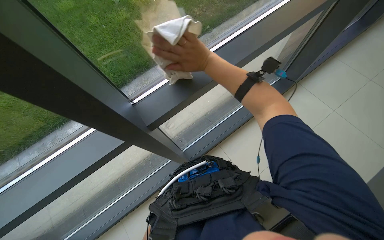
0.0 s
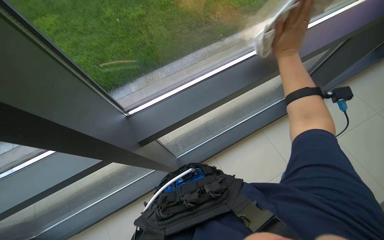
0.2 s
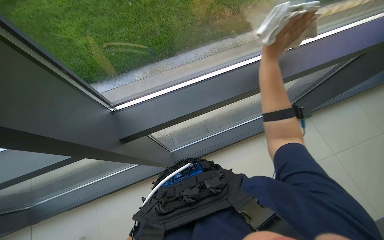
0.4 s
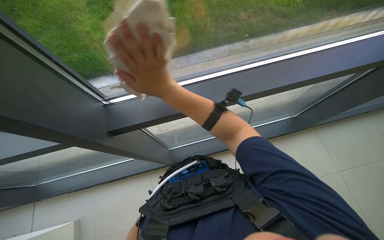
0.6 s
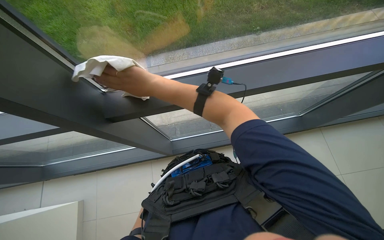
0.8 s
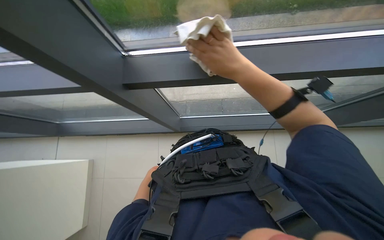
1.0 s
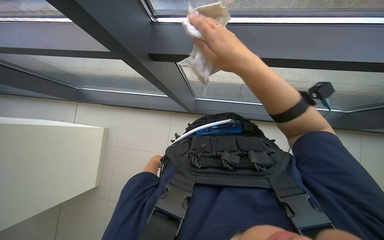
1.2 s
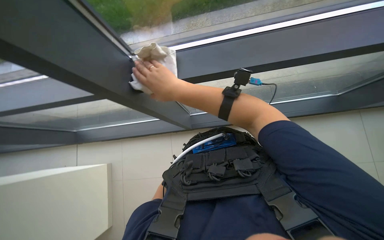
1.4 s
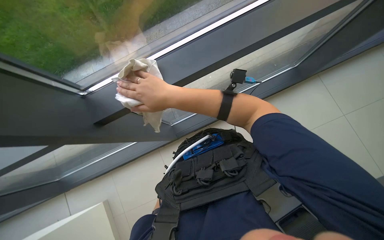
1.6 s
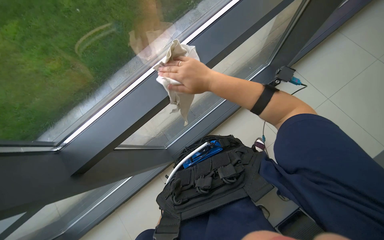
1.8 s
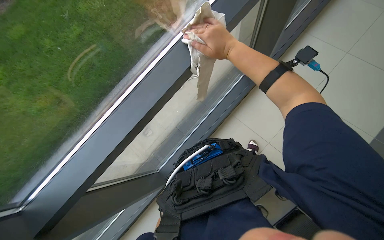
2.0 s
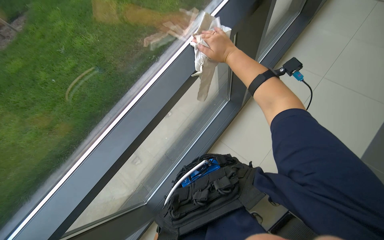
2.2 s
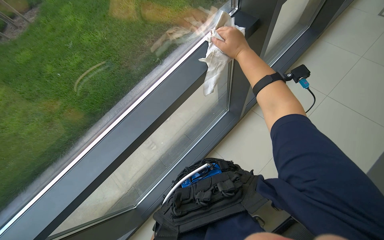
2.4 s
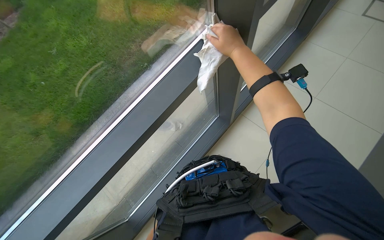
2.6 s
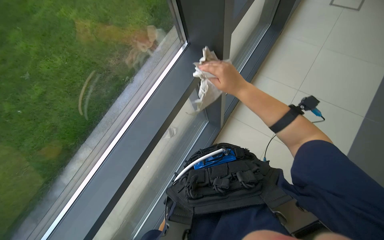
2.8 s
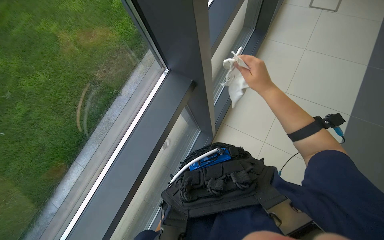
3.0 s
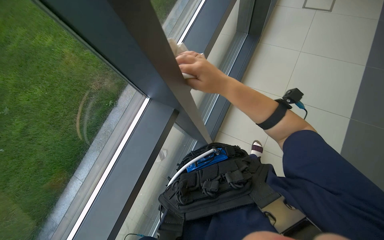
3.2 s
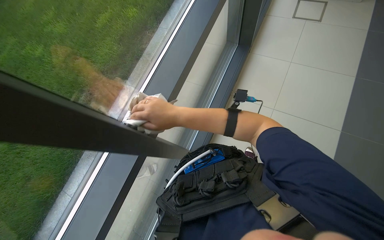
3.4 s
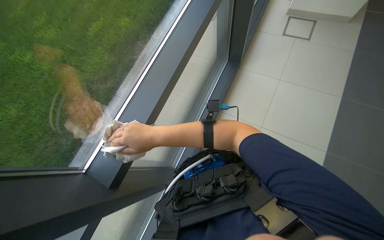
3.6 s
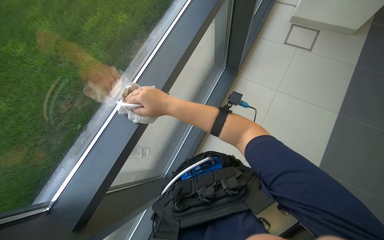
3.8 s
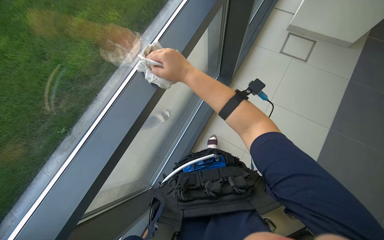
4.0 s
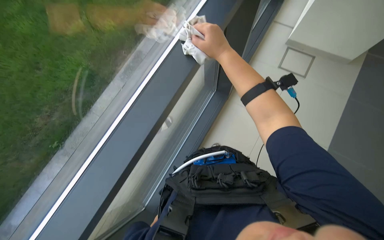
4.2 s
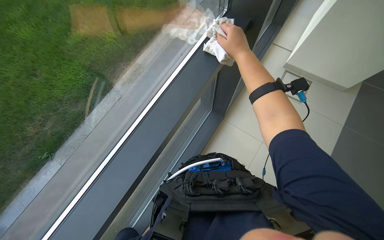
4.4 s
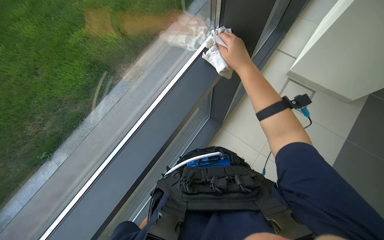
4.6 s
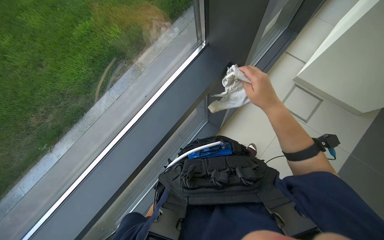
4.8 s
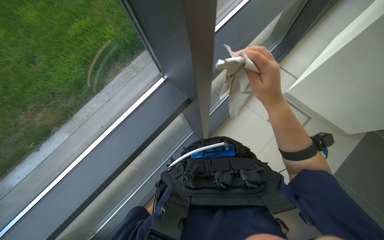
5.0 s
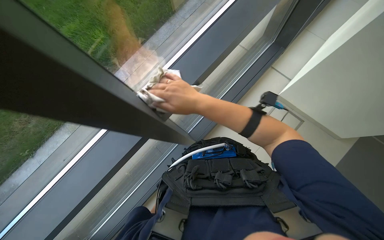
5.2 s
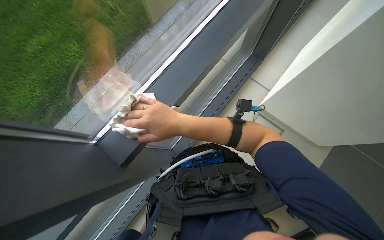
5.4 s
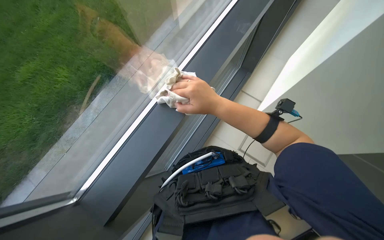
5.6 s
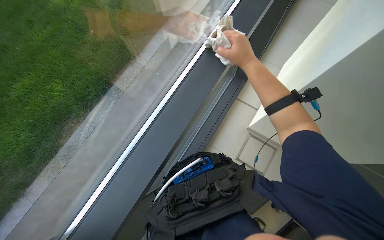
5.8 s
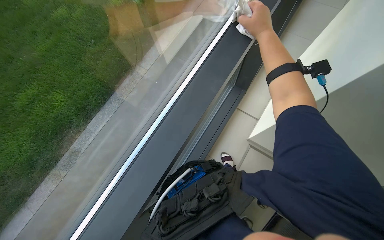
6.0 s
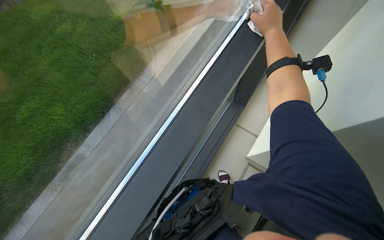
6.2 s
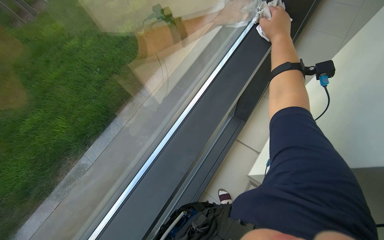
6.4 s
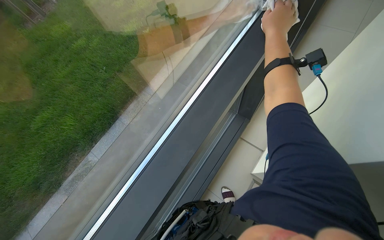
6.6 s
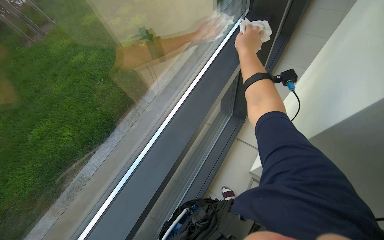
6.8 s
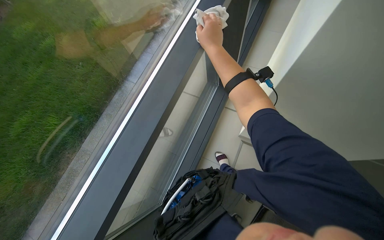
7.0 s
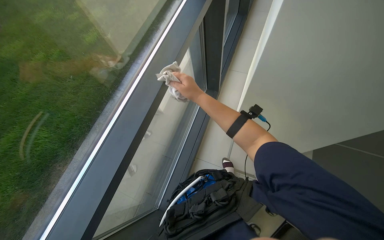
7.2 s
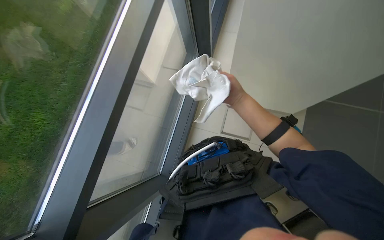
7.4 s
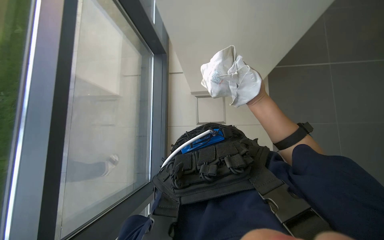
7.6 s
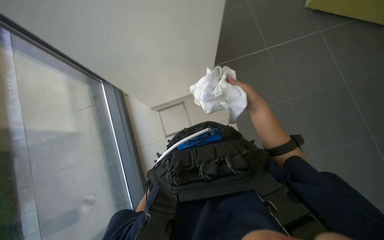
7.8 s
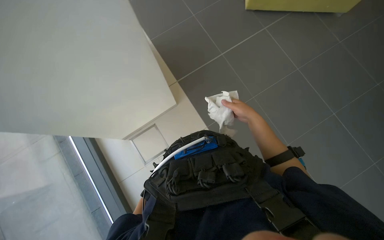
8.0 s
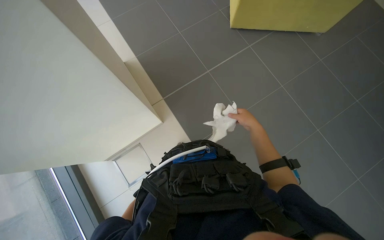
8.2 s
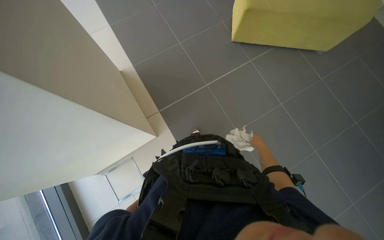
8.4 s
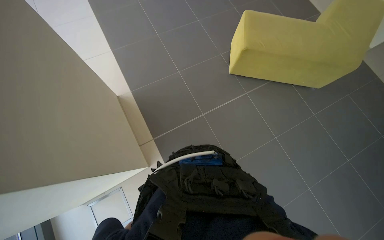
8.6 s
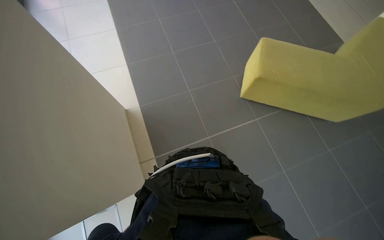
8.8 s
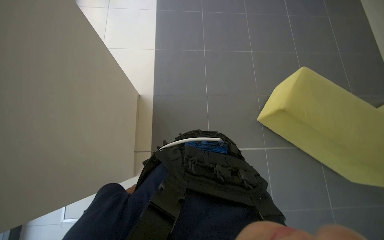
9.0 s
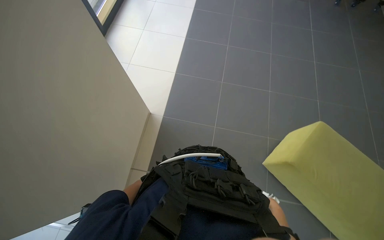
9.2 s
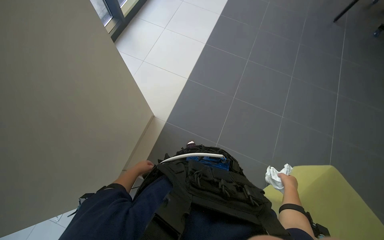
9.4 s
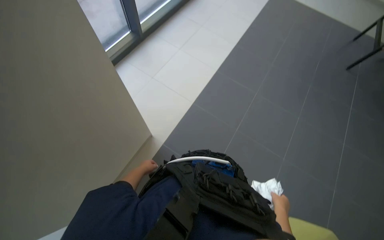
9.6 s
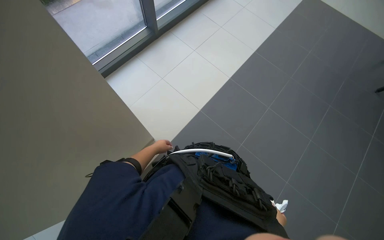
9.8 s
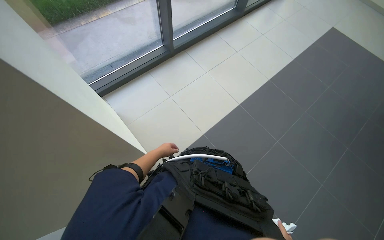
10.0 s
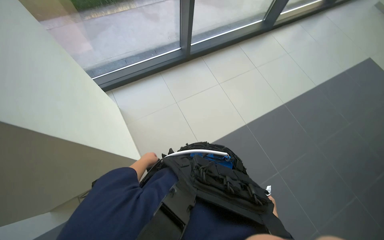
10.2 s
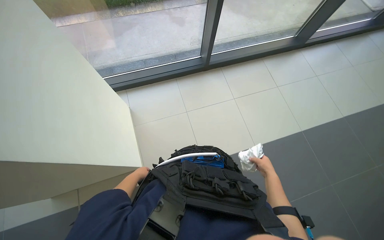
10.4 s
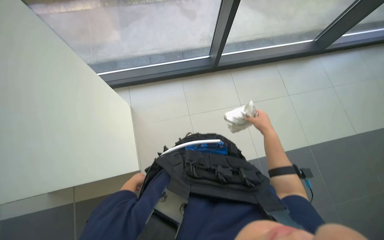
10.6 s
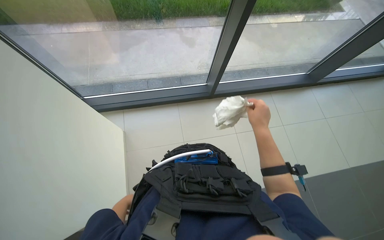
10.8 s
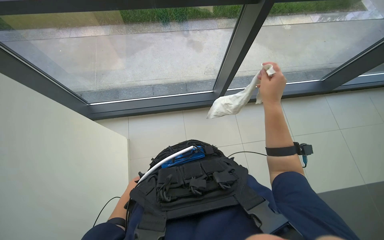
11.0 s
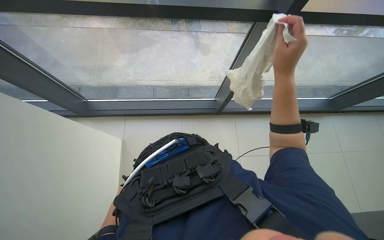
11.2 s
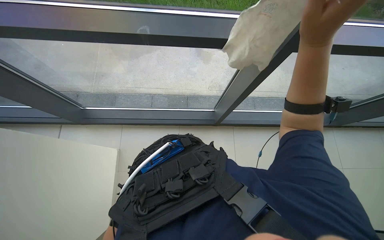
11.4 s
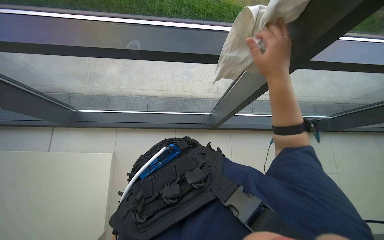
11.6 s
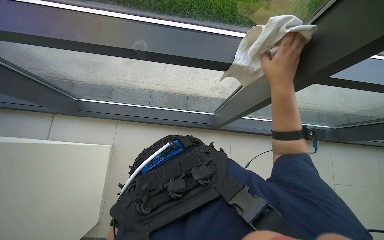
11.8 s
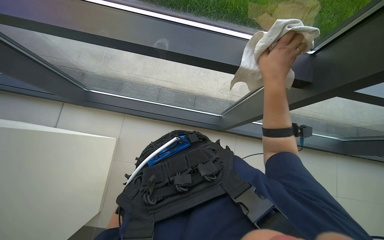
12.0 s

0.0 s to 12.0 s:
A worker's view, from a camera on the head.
Job: cleaning windows.
The whole recording: Cleaning glass window. The worker wipes the glass panels and frames of a large window with a cloth.
0.0 to 1.6 s: The right hand shifts approximately 15 cm down the picture, and goes to the right and returns, roughly 35 cm each way.
1.6 to 3.0 s: The right hand is displaced to the right by some 20 cm.
3.0 to 4.4 s: The right hand heads up the picture, covering about 30 cm, and moves approximately 25 cm to the left and comes back.
4.4 to 6.0 s: The head travels about 60 cm.
6.0 to 7.6 s: The right hand travels down the picture and farther from the camera by roughly 25 cm, and travels to the left and back again, some 5 cm each way.
9.0 to 10.4 s: The head travels about 70 cm. The wearer looks about 65 degrees further to the left. The camera pitches upward, by approximately 15 degrees.
10.4 to 12.0 s: The head travels roughly 50 cm. The wearer looks roughly 20 degrees further upward.

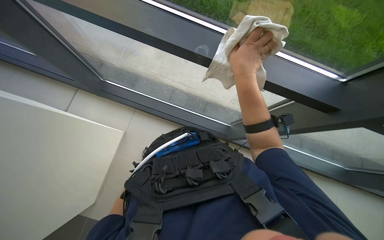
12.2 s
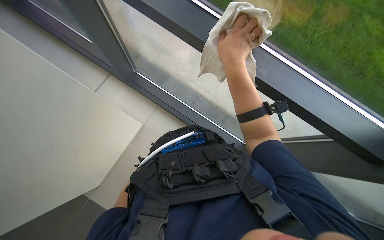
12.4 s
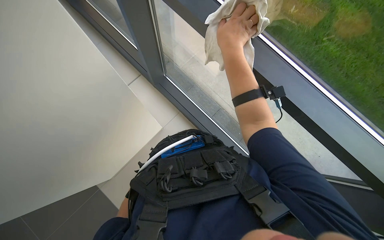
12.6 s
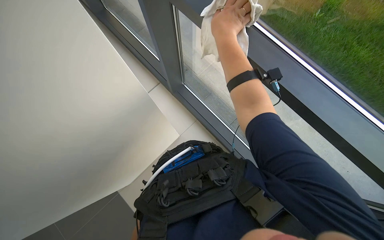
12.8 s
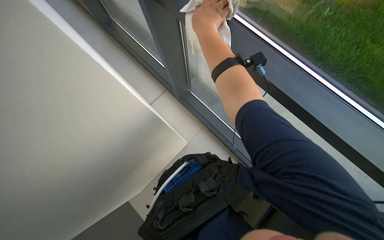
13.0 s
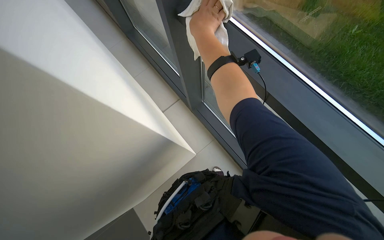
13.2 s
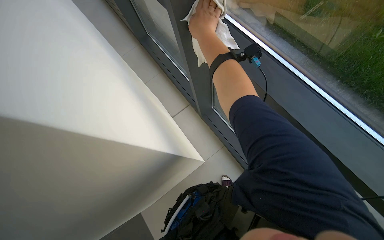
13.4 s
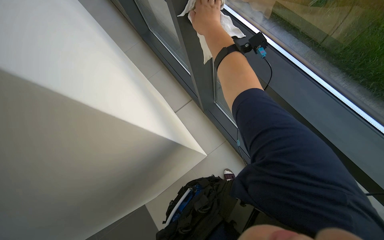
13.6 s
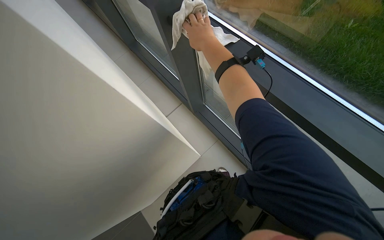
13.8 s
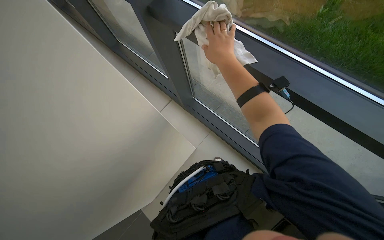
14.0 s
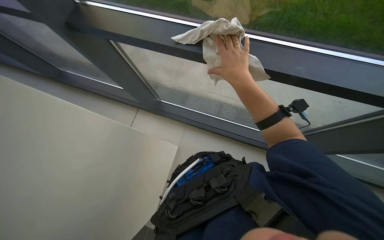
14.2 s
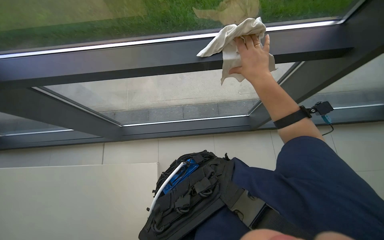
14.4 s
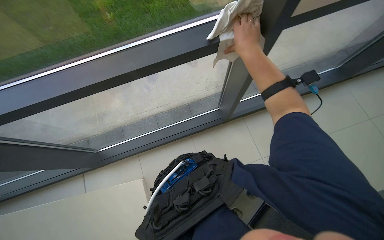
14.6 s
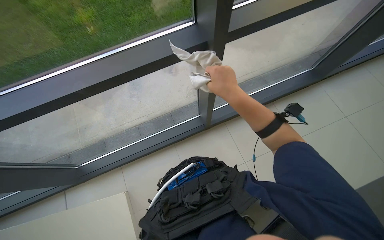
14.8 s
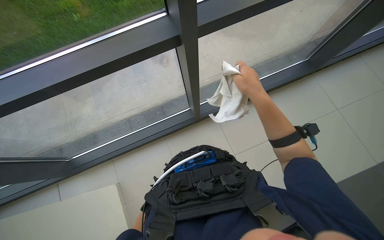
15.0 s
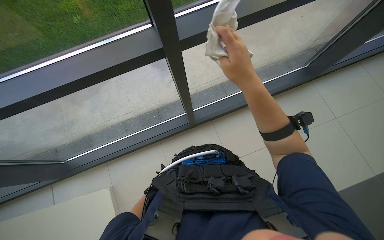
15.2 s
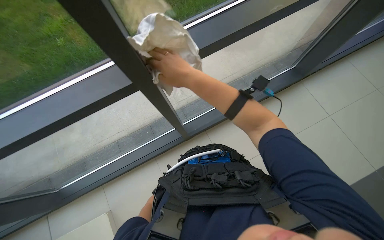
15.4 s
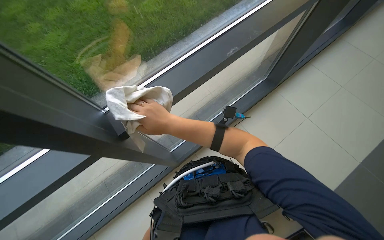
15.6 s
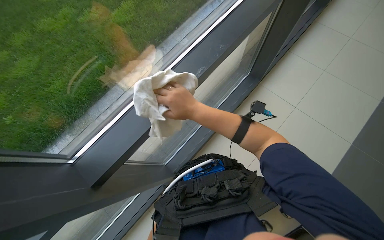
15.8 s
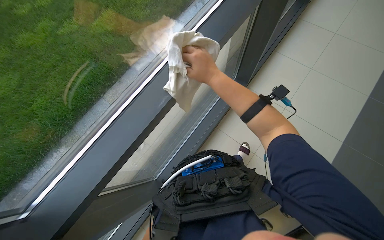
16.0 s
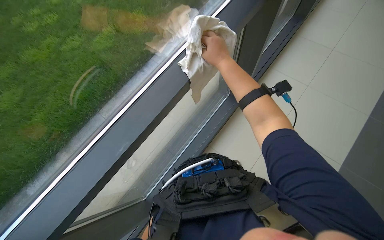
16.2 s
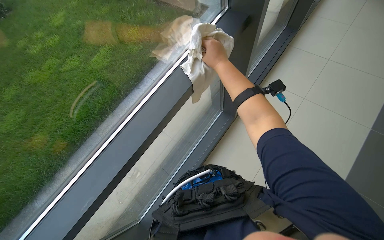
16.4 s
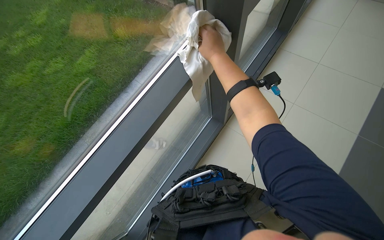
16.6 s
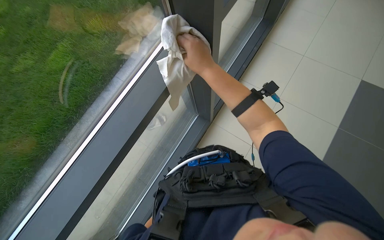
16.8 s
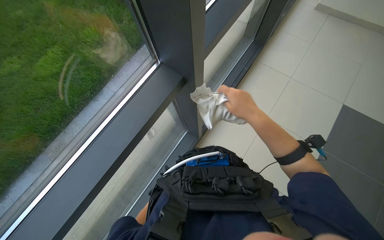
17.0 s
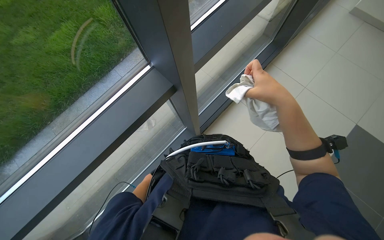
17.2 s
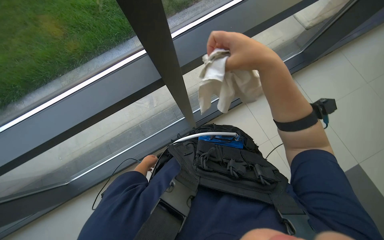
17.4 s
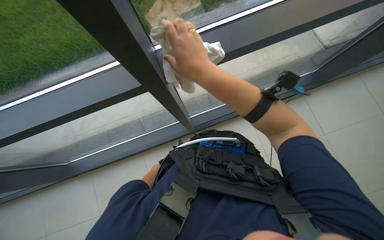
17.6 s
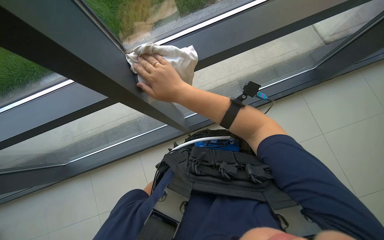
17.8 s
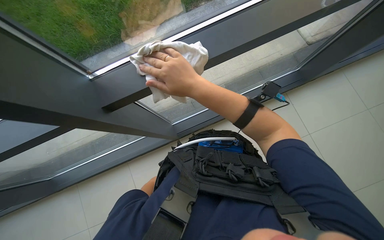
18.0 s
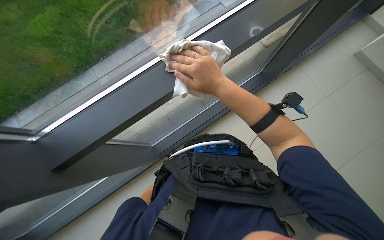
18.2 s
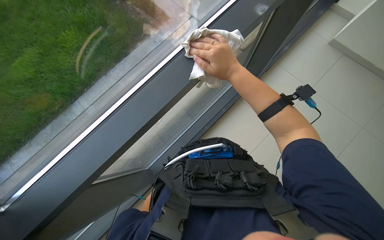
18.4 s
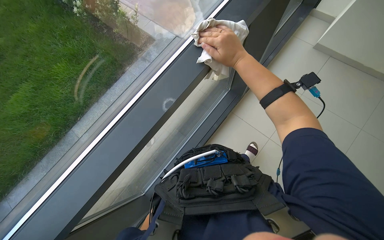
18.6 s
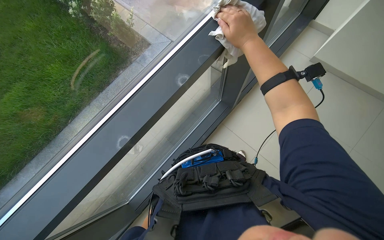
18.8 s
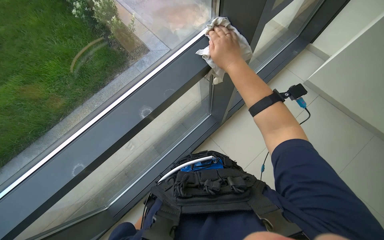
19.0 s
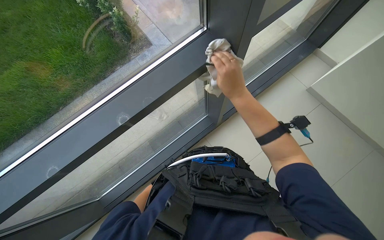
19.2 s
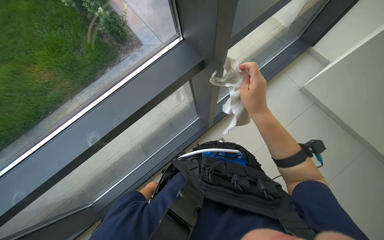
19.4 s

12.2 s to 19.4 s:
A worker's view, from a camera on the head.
Job: cleaning windows.
The whole recording: Cleaning glass window. The worker wipes the glass panels and frames of a large window with a cloth.
12.2 to 13.6 s: The view tilts about 20 degrees upward. The scene turns about 35 degrees counterclockwise in the picture.
13.6 to 15.0 s: The wearer's head swings about 20 degrees to the right. The right hand moves up and down the picture over about 20 cm, changing direction 2 times.
15.0 to 16.6 s: The right hand goes approximately 25 cm up the picture.
16.6 to 18.0 s: The right hand moves down the picture, some 10 cm, and travels to the right and back again, approximately 15 cm each way.
18.0 to 19.4 s: The right hand goes some 10 cm to the right, and reaches about 15 cm up the picture, then returns.
